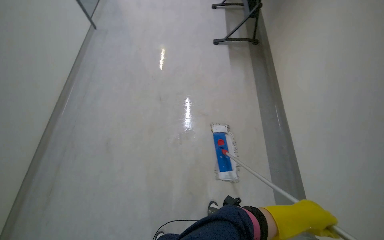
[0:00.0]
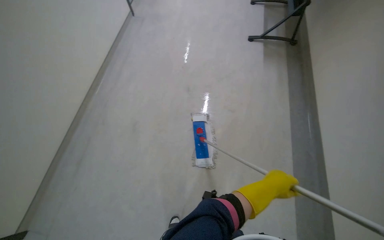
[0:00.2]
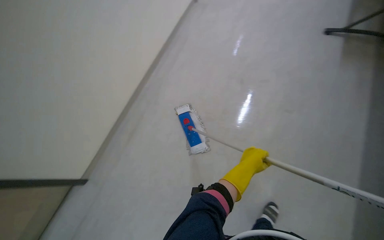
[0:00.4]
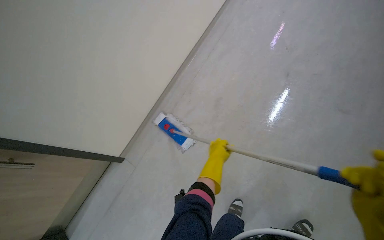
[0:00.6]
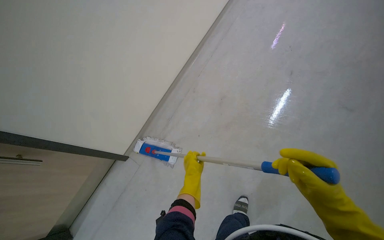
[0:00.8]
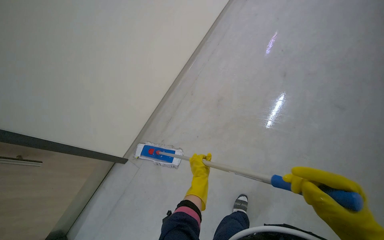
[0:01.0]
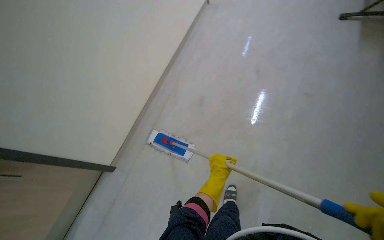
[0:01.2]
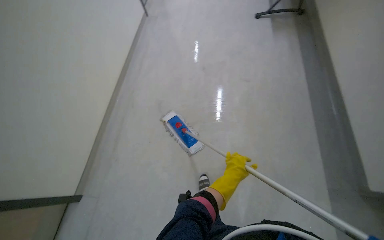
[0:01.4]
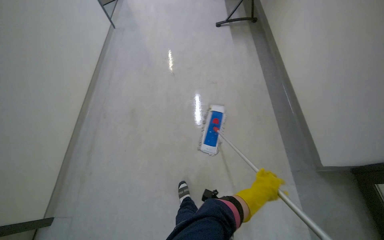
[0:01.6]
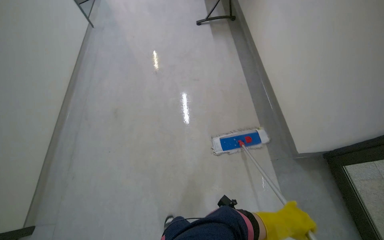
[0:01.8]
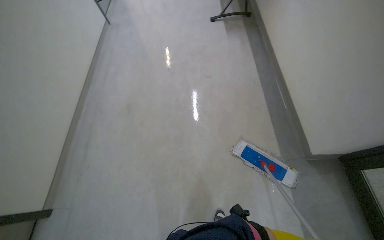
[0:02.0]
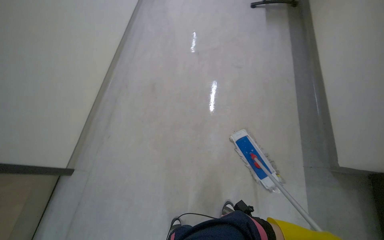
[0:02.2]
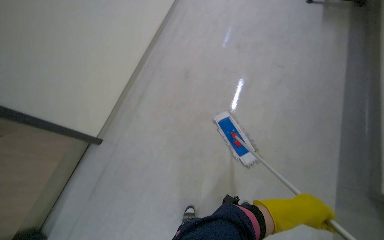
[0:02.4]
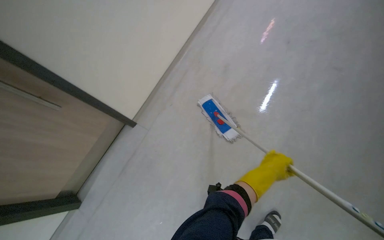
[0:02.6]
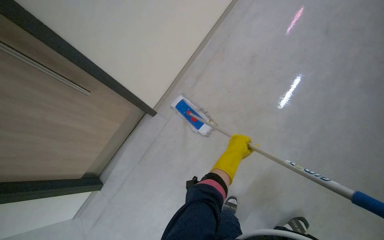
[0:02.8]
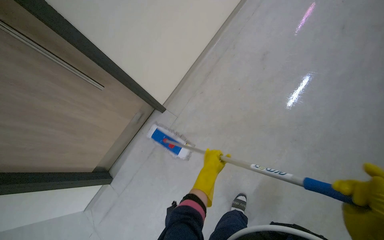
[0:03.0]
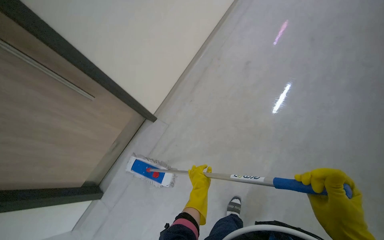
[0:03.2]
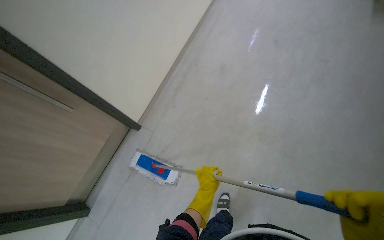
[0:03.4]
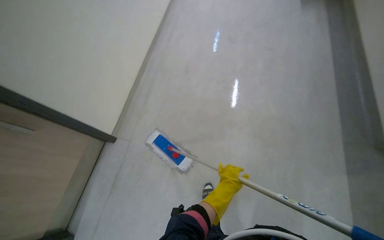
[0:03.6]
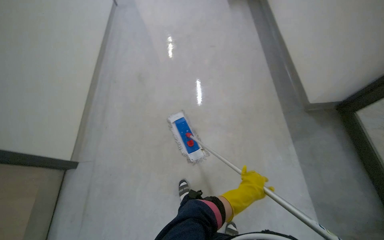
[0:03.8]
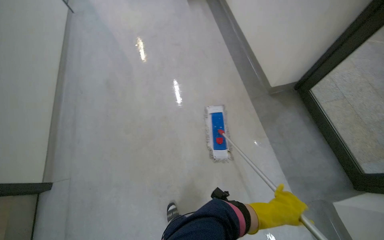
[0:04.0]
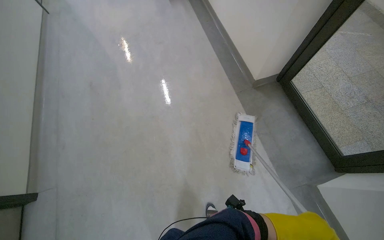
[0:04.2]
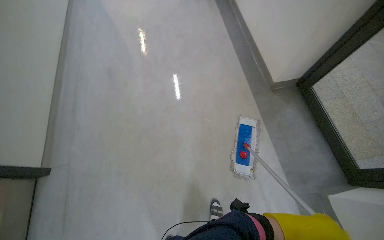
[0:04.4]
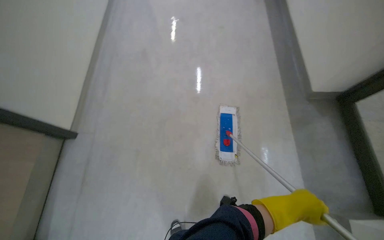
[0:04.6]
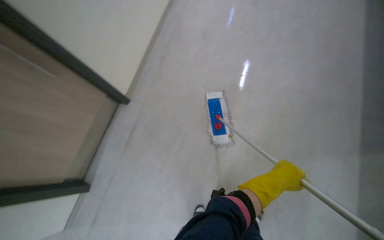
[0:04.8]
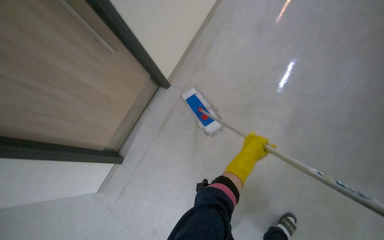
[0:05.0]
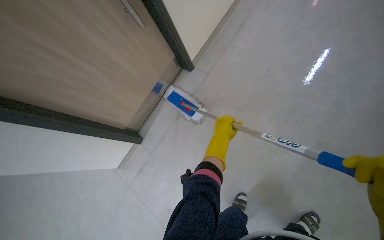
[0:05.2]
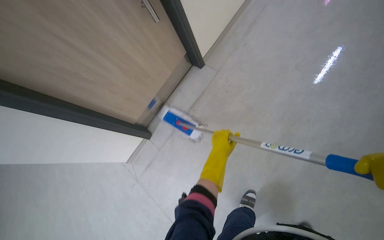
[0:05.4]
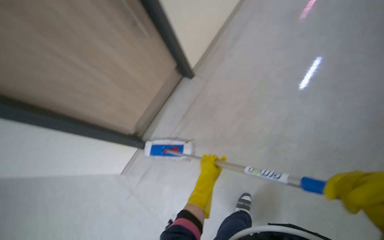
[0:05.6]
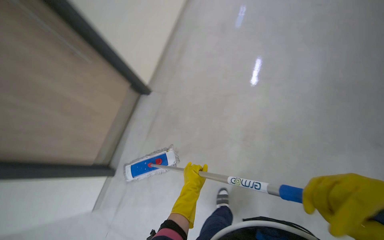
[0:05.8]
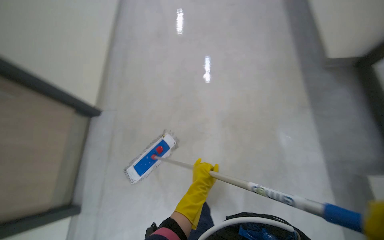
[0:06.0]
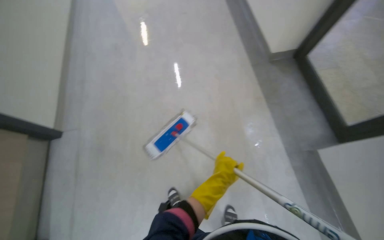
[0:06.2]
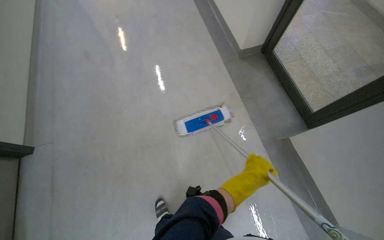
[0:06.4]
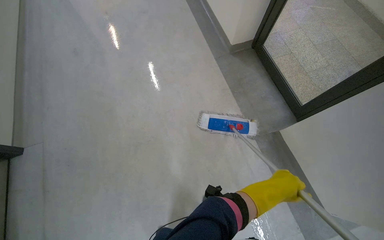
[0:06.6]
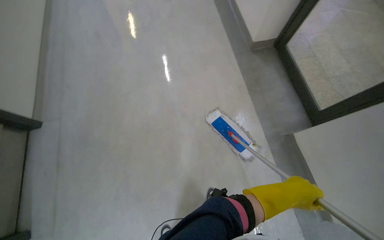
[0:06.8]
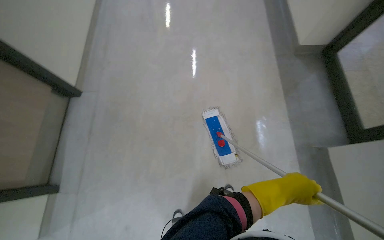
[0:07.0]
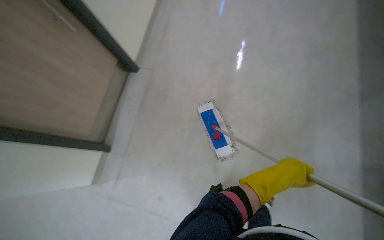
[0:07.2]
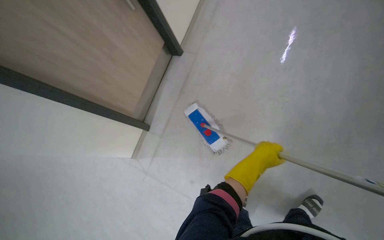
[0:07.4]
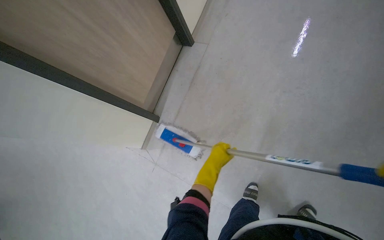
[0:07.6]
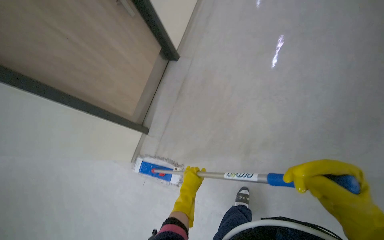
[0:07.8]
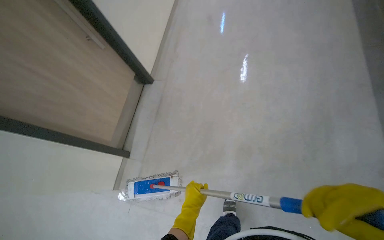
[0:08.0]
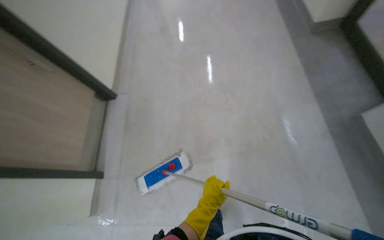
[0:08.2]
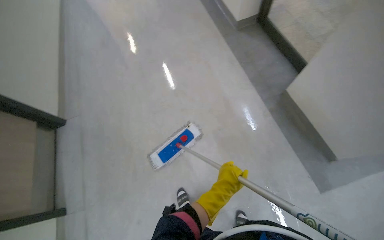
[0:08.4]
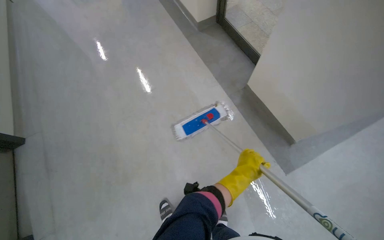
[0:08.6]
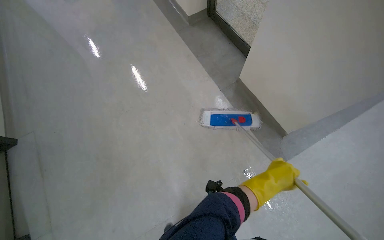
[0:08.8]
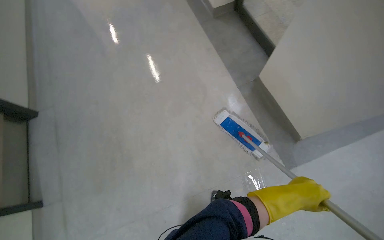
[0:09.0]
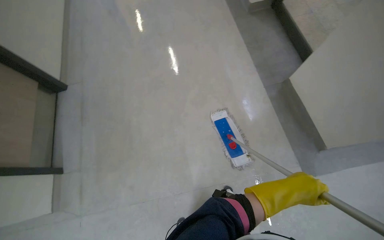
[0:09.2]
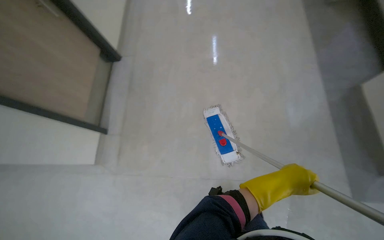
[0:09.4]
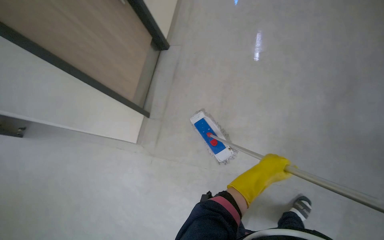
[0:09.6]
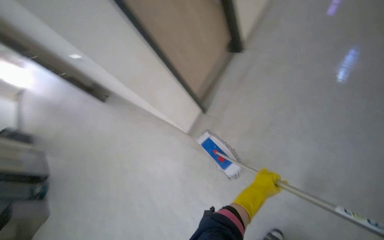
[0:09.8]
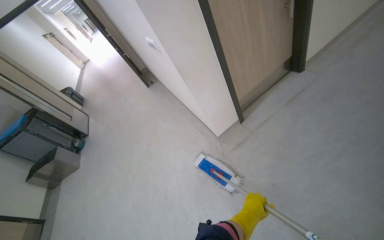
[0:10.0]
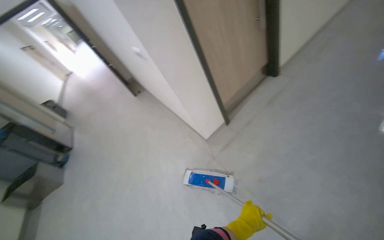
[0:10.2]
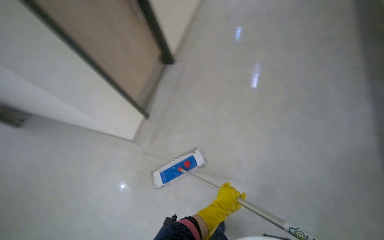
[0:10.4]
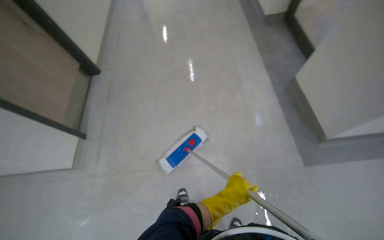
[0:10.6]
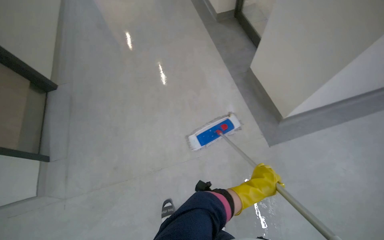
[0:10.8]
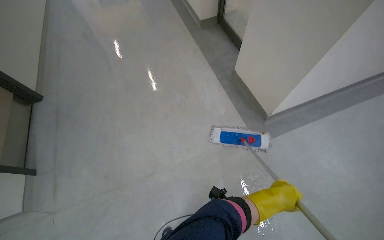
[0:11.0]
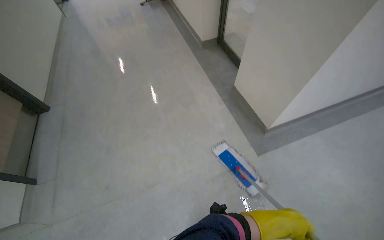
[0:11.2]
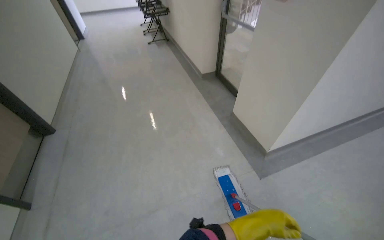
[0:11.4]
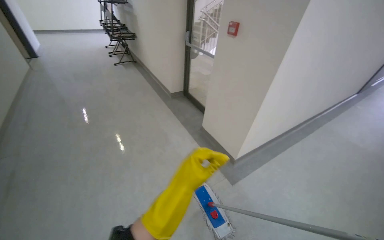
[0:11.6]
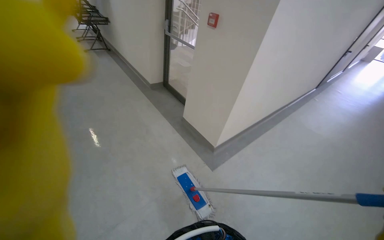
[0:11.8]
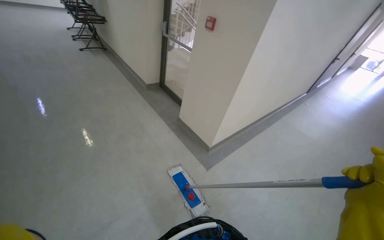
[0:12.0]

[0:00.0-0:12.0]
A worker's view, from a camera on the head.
Job: mopping floor.
The whole recording: Mopping hallway floor. The worker mops the hallway floor using a flat mop and a bucket.
0:03.0 to 0:04.4: The wearer moves some 50 cm. The scene rotates clockwise by some 35 degrees.
0:07.6 to 0:09.0: The wearer looks some 30 degrees further to the right. The left hand shifts roughly 50 cm to the right and nearer to the camera.
0:10.4 to 0:12.0: The wearer's head swings some 40 degrees to the right. The view tips upward by about 25 degrees.

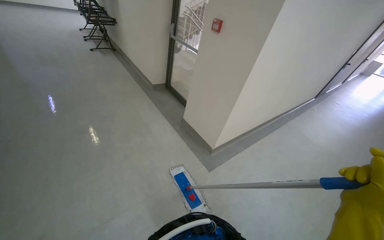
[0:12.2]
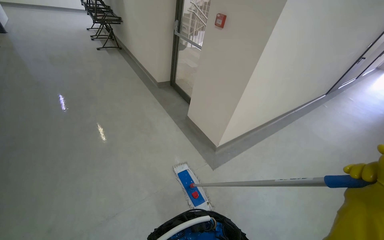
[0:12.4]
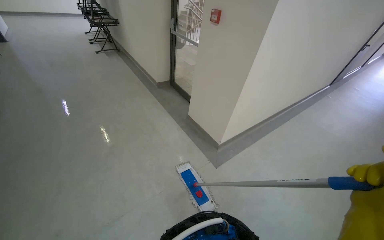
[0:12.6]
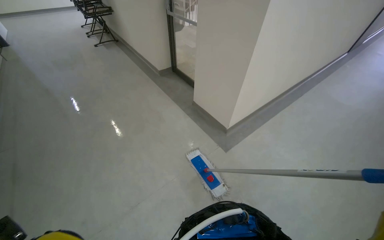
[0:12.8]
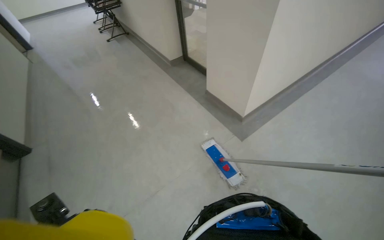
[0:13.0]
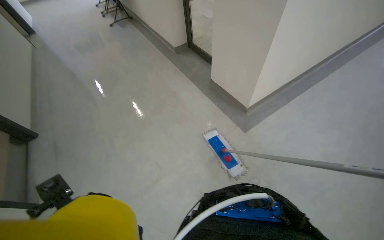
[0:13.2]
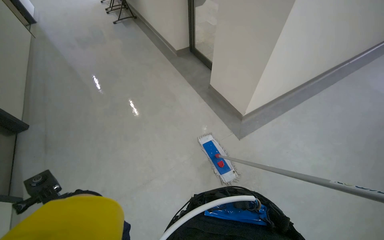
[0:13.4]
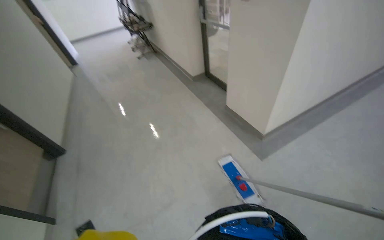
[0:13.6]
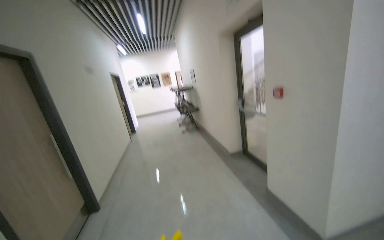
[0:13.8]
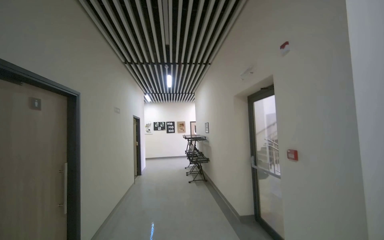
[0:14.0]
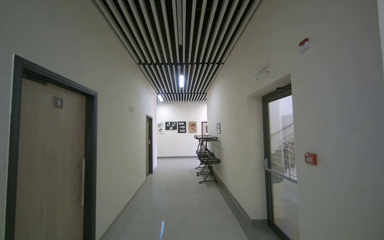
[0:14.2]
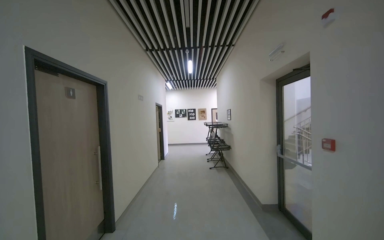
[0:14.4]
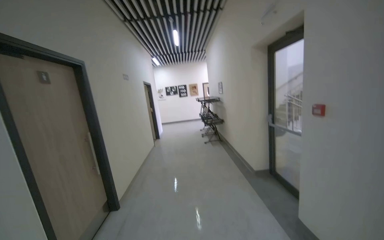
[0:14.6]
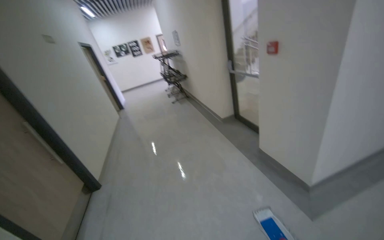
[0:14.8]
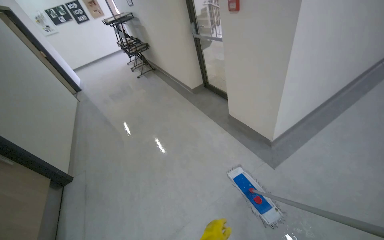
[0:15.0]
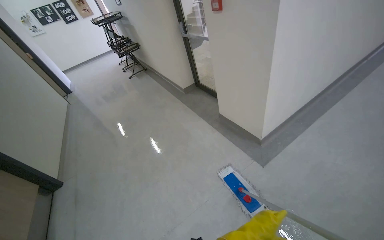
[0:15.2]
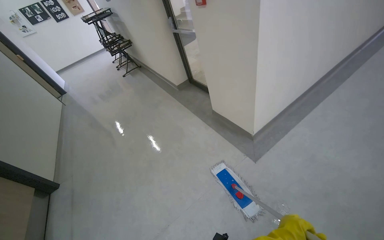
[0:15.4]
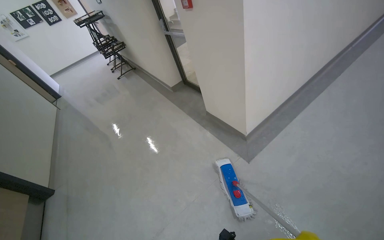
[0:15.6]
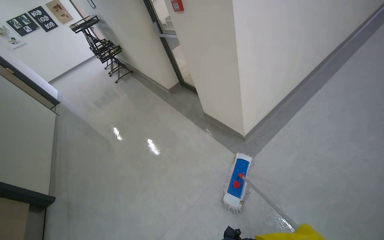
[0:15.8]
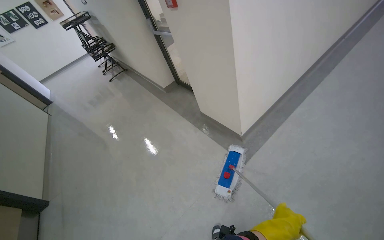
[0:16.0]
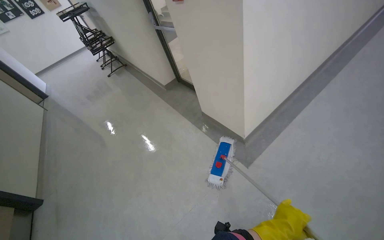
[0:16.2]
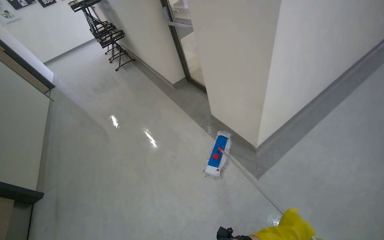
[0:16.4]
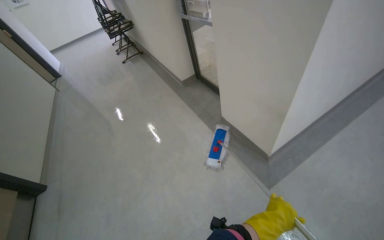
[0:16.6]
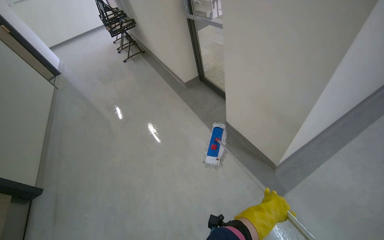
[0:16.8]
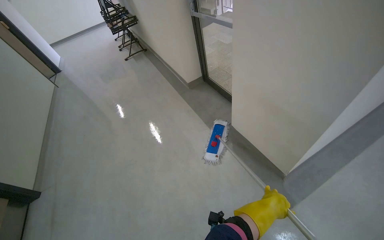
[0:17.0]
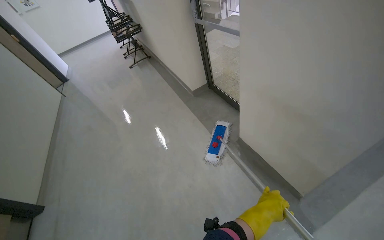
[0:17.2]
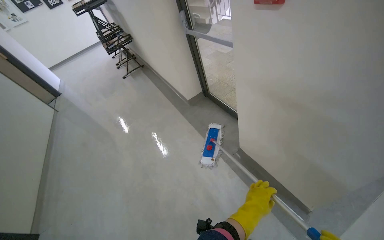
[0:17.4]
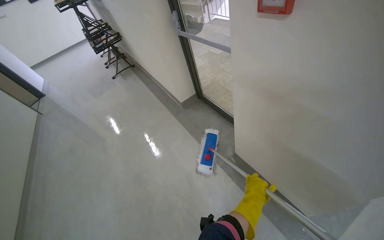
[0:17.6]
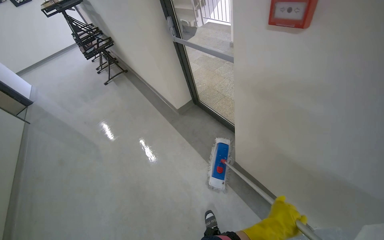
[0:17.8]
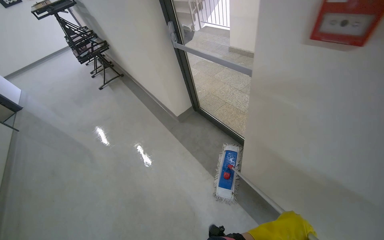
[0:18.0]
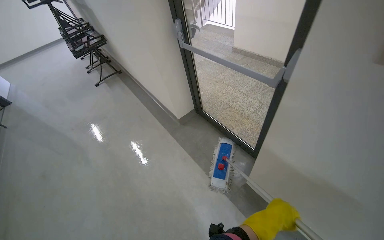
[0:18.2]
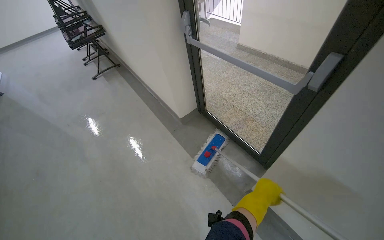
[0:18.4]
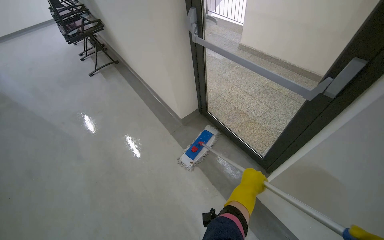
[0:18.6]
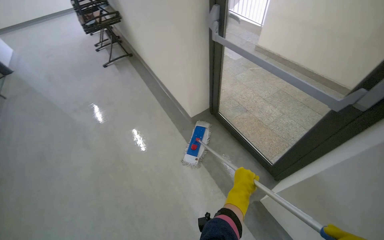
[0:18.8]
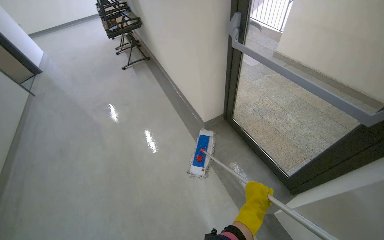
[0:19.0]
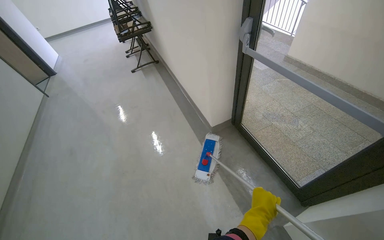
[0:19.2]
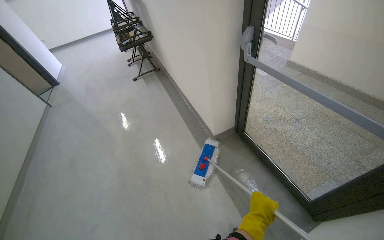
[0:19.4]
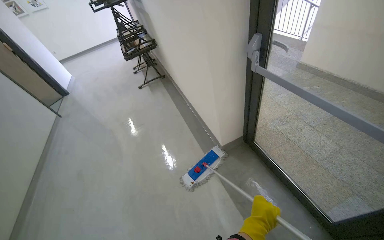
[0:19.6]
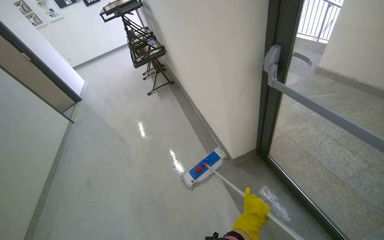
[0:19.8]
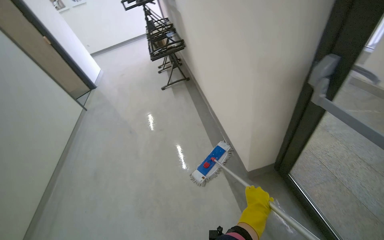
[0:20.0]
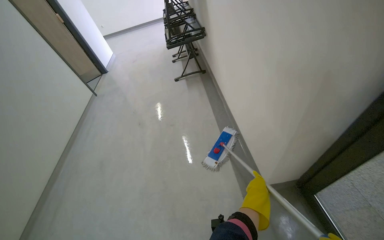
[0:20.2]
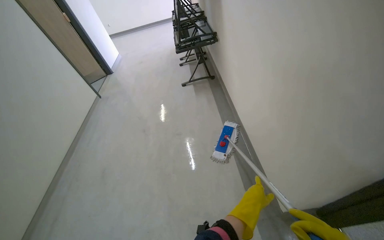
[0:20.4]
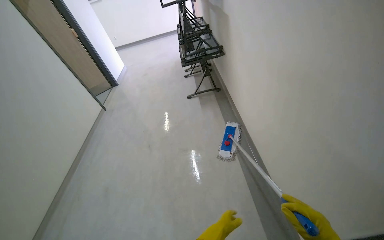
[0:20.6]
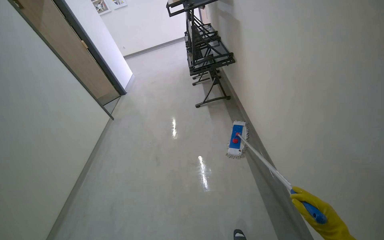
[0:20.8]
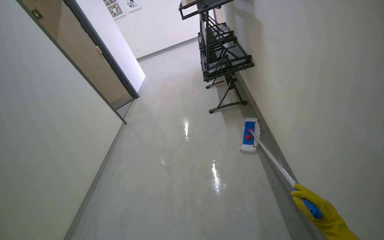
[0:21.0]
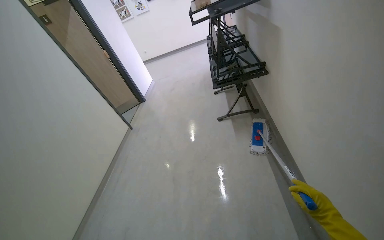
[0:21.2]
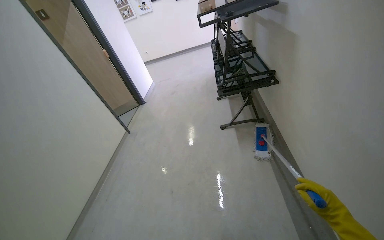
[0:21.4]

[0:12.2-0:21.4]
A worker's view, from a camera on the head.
Job: mopping floor.
The whole recording: Mopping hallway floor. The worker mops the hallway floor using a flat mop and a bucket.
0:12.2 to 0:13.8: The camera sweeps to the left, by some 35 degrees. The camera pitches upward, by roughly 20 degrees.
0:13.8 to 0:15.2: The head turns to the right by approximately 25 degrees. The view tips downward by approximately 20 degrees.
0:15.2 to 0:16.8: The head travels approximately 50 cm.
0:16.8 to 0:18.4: The head travels some 90 cm.
0:18.4 to 0:19.8: The camera travels some 40 cm.
0:19.8 to 0:21.4: The head travels about 1.5 m. The head rotates about 25 degrees to the left.
